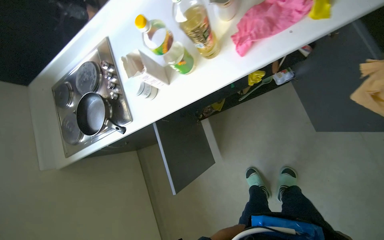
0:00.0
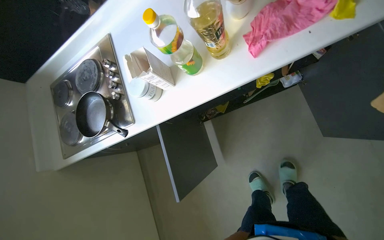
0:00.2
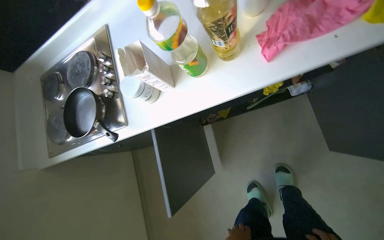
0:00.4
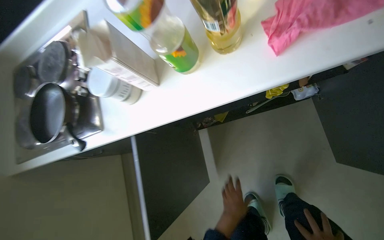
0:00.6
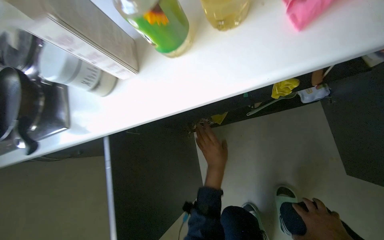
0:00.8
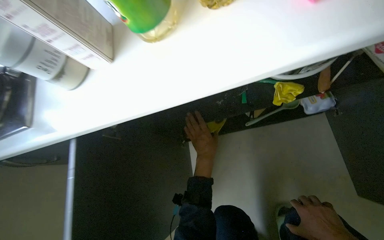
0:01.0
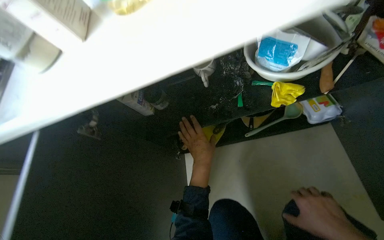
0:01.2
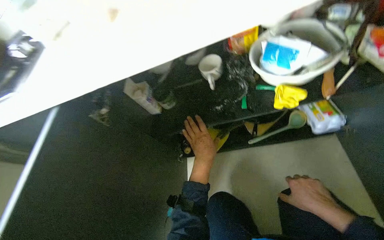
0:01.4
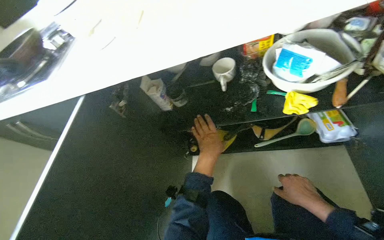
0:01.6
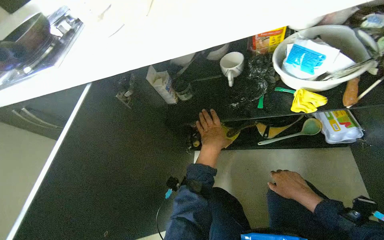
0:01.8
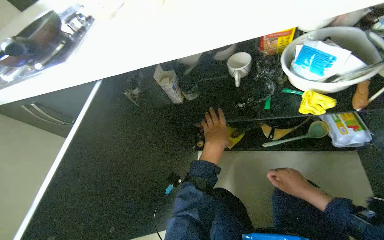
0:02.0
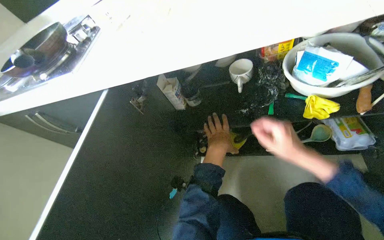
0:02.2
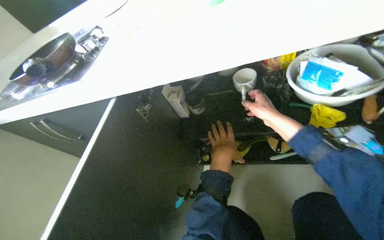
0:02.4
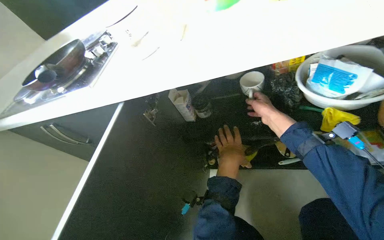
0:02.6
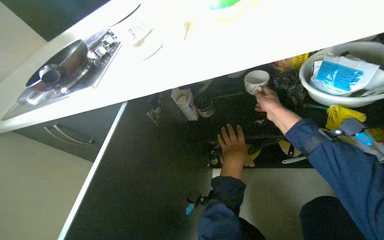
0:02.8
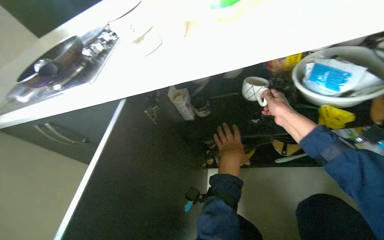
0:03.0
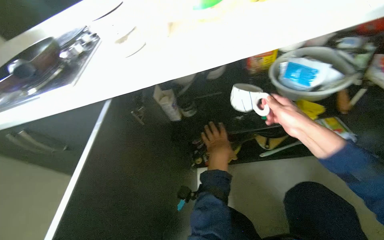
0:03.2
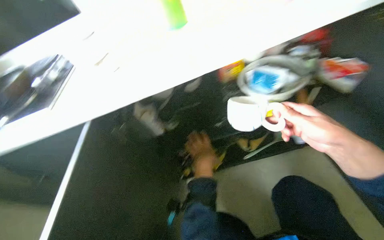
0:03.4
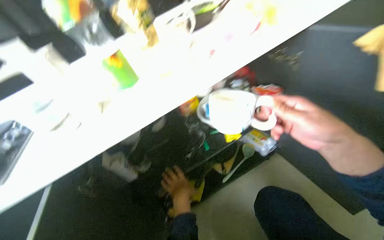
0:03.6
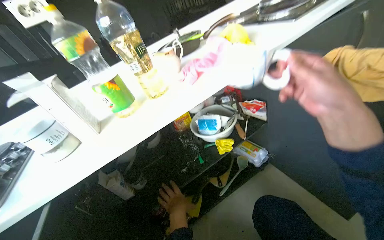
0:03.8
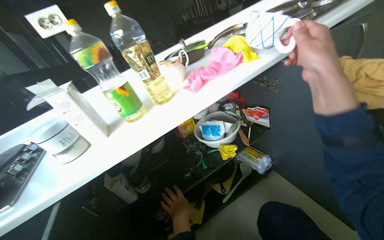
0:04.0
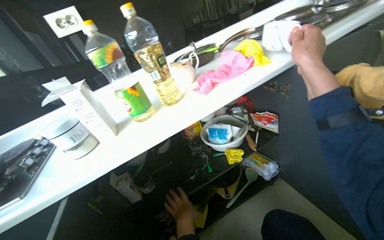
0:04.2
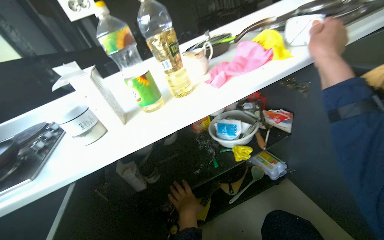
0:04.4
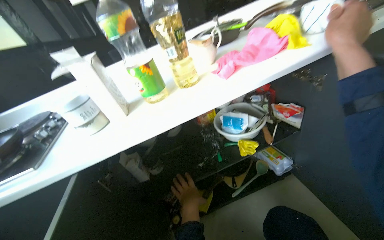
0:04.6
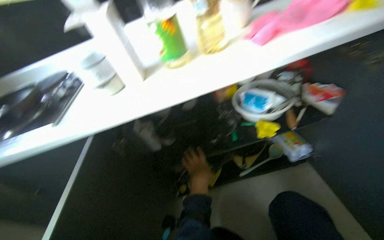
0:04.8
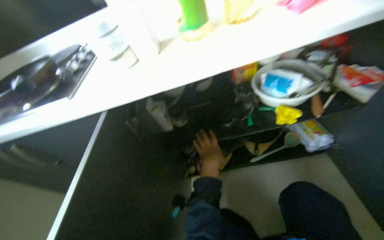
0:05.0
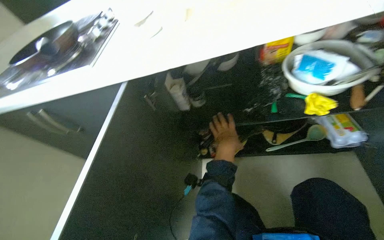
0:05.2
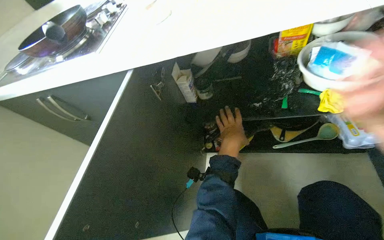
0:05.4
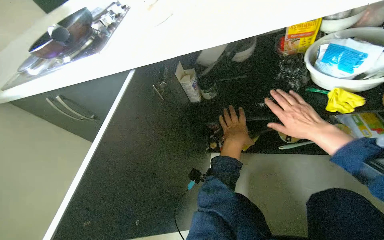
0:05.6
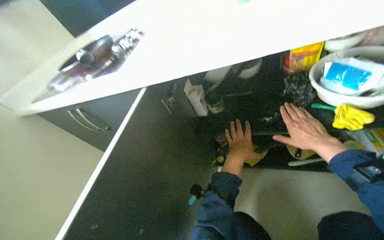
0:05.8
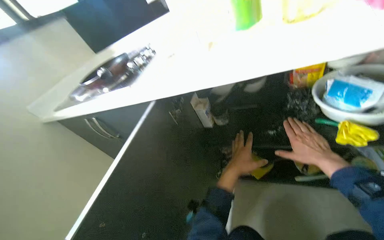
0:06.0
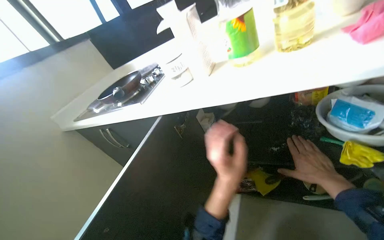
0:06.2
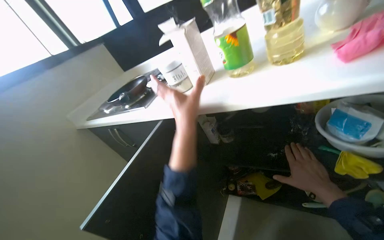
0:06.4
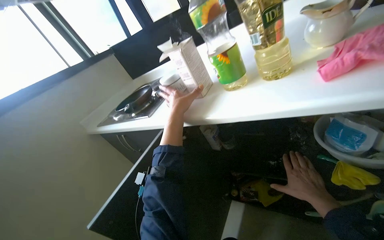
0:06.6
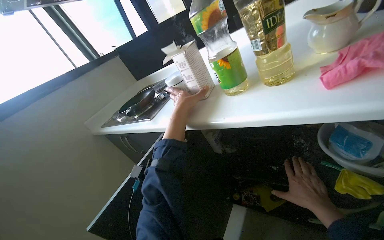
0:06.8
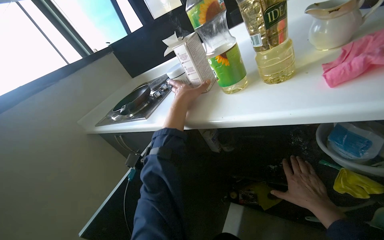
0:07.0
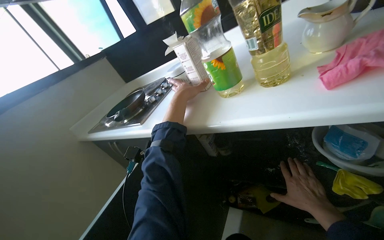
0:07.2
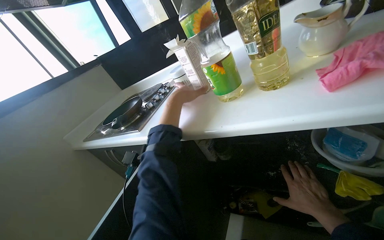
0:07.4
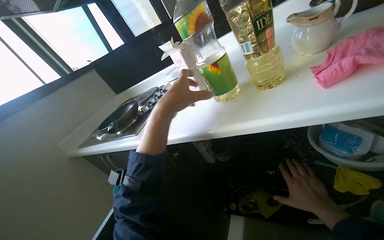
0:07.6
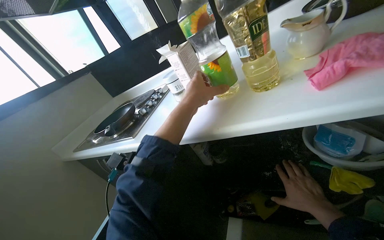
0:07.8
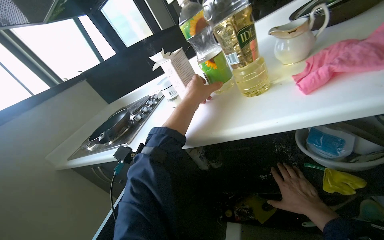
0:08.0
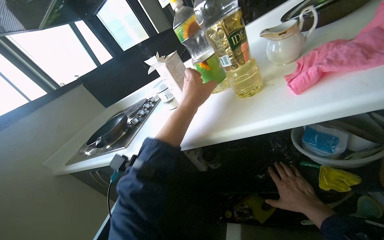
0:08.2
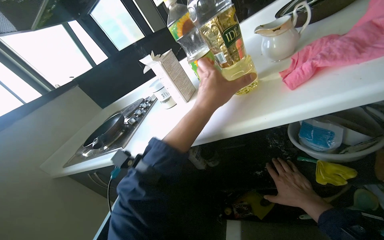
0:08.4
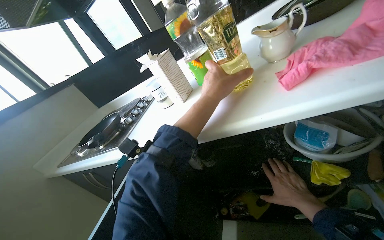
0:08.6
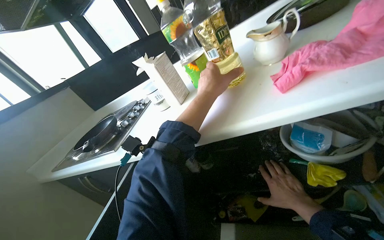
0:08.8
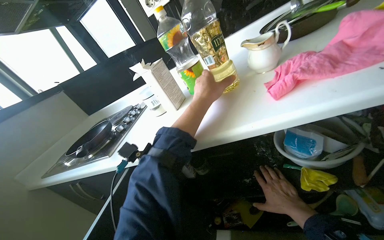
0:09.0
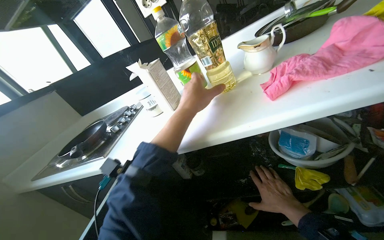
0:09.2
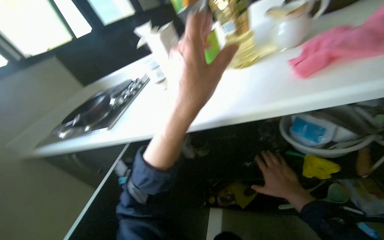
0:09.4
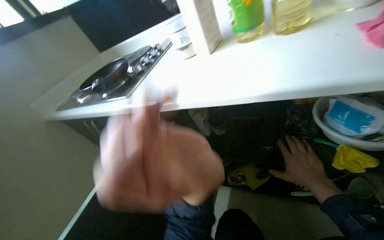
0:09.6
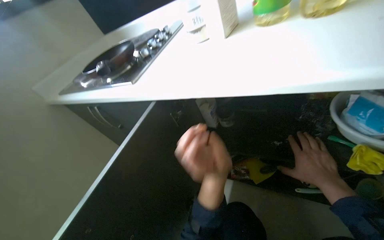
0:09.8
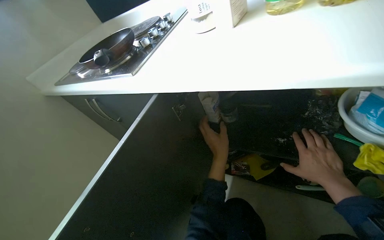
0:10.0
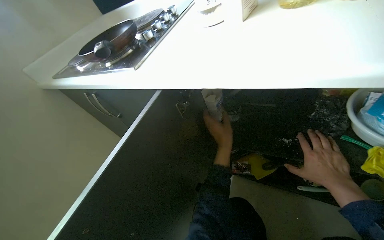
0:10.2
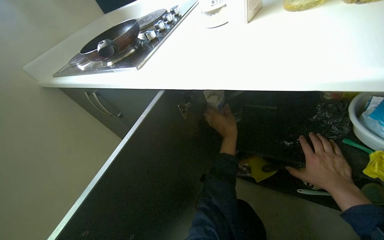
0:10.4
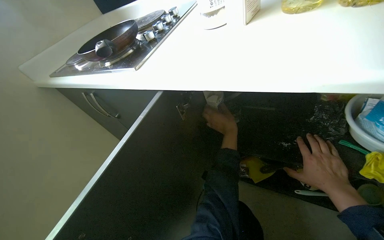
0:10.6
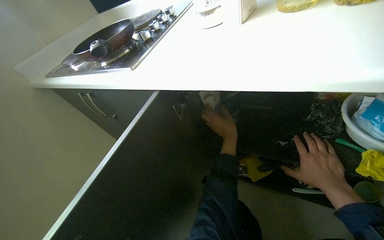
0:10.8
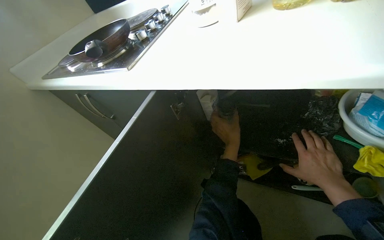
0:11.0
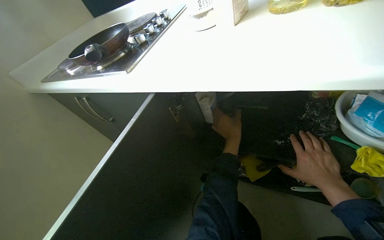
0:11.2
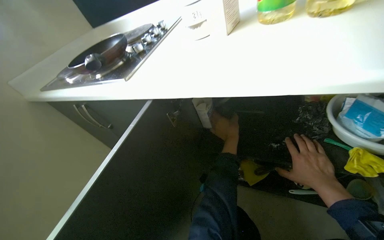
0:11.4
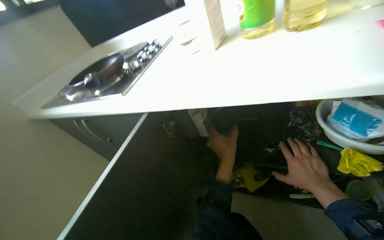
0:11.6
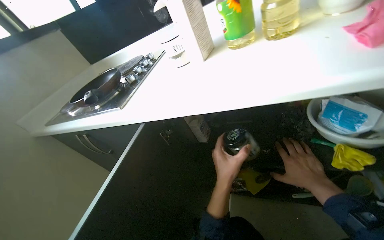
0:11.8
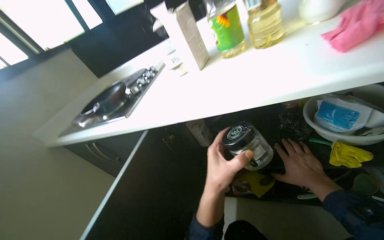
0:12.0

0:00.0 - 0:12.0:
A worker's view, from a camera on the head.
Job: cleaning kitchen.
The whole recording: Organizing and cleaning kitchen cabinet. The worker takes various items out of a kitchen cabinet and then cleans the inside of the cabinet with a cloth.
0:00.0 - 0:01.6: The camera travels some 40 cm. The camera pitches upward, by approximately 15 degrees.
0:01.6 - 0:03.0: The right hand travels up the picture by some 30 cm.
0:03.0 - 0:04.4: The head rotates some 25 degrees to the right. The view tilts roughly 25 degrees upward.
0:04.4 - 0:06.0: The head turns to the left by some 35 degrees. The view tips downward by about 20 degrees.
0:06.0 - 0:07.6: The left hand is displaced up the picture, to the left and nearer to the camera by some 40 cm.
0:07.6 - 0:09.0: The left hand moves to the right, about 15 cm.
0:09.0 - 0:10.4: The view tips downward by some 20 degrees. The left hand is displaced down the picture by about 25 cm, and reaches about 10 cm nearer to the camera, then returns.
0:10.4 - 0:12.0: The left hand is displaced nearer to the camera and down the picture by some 20 cm.

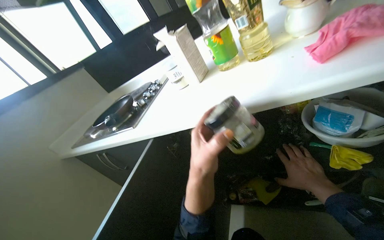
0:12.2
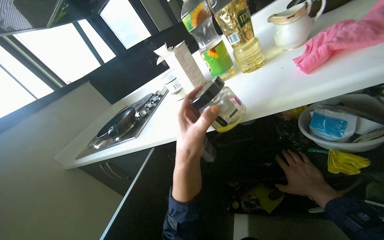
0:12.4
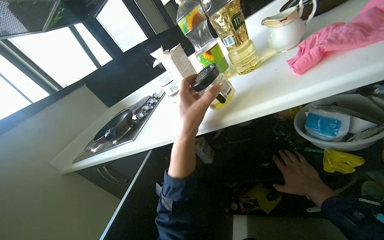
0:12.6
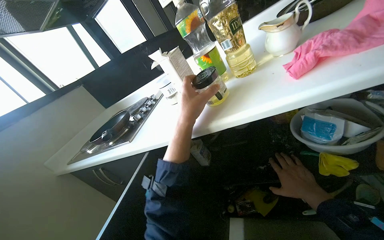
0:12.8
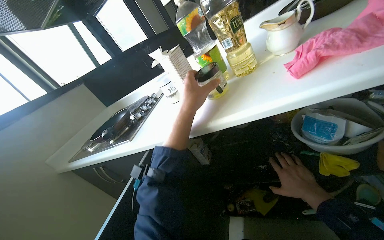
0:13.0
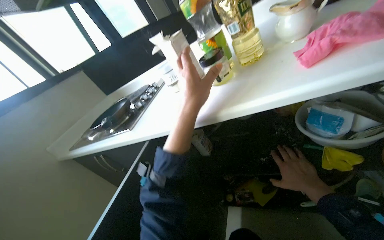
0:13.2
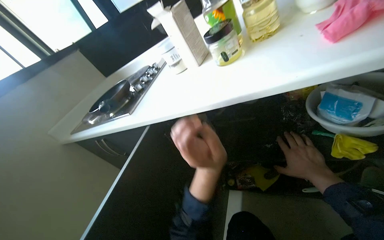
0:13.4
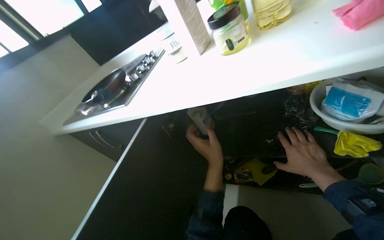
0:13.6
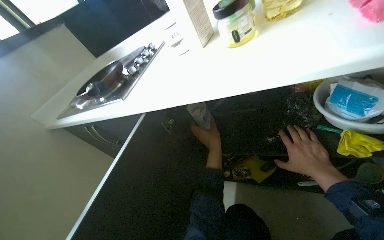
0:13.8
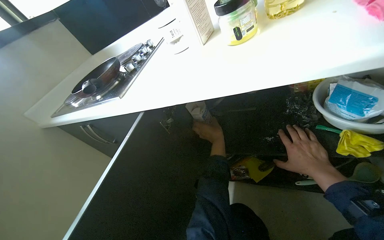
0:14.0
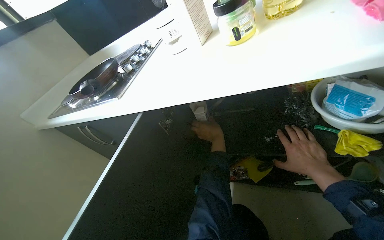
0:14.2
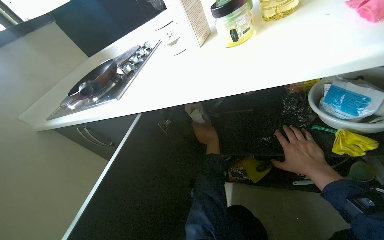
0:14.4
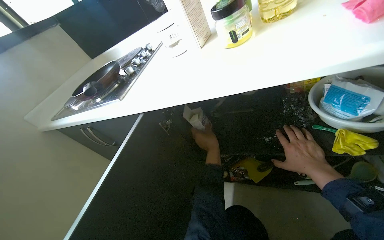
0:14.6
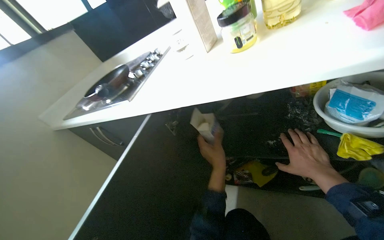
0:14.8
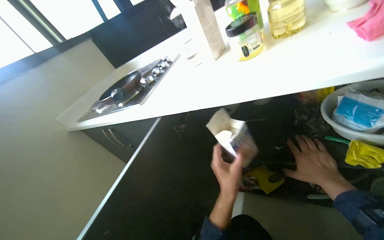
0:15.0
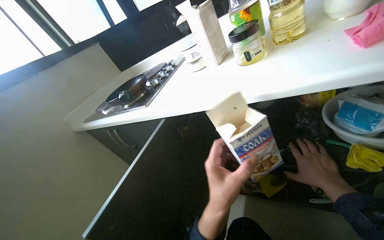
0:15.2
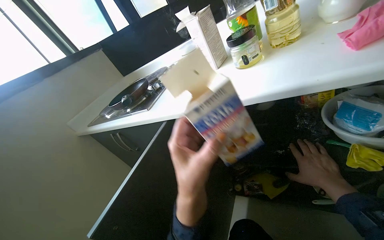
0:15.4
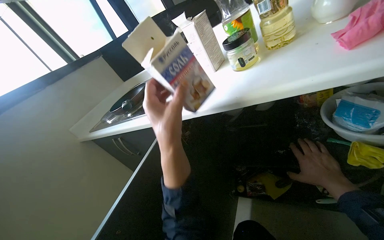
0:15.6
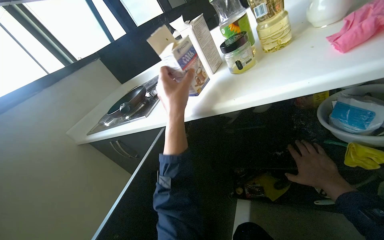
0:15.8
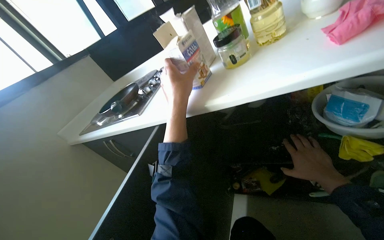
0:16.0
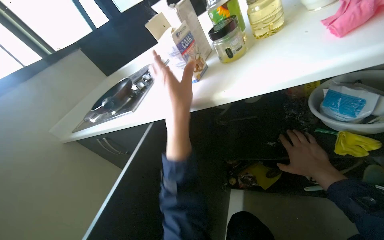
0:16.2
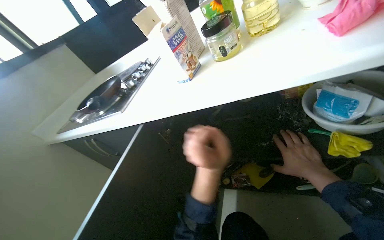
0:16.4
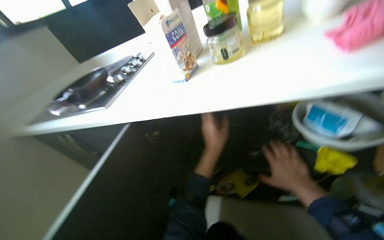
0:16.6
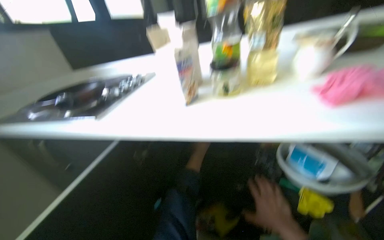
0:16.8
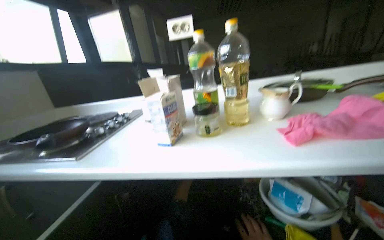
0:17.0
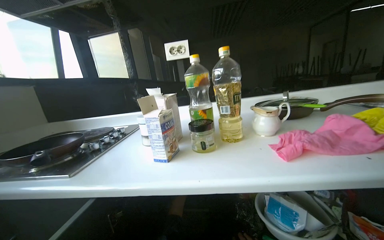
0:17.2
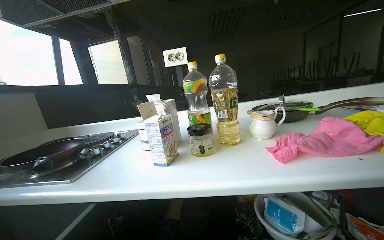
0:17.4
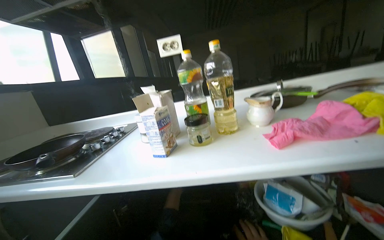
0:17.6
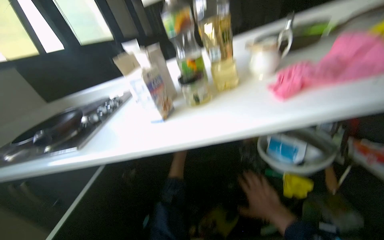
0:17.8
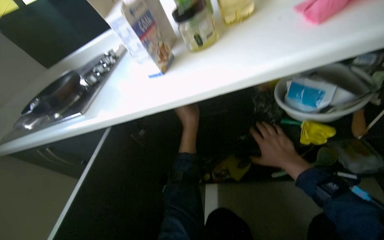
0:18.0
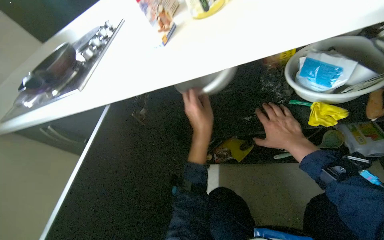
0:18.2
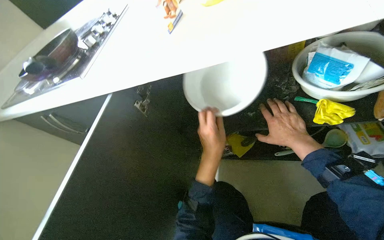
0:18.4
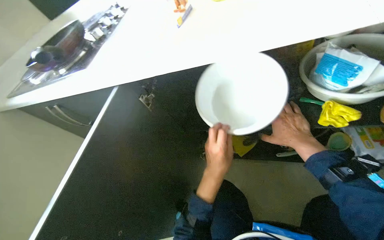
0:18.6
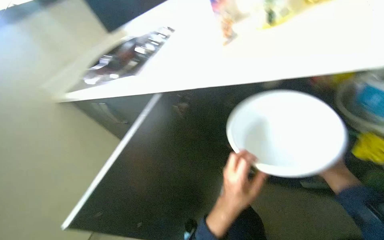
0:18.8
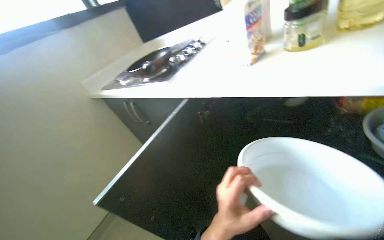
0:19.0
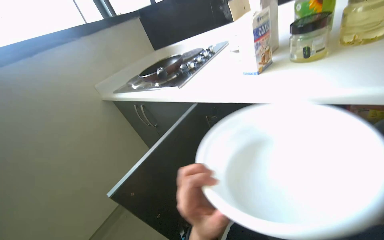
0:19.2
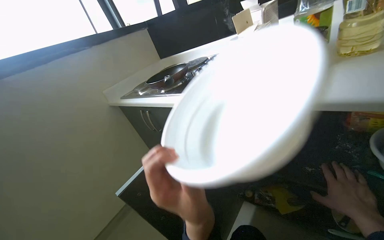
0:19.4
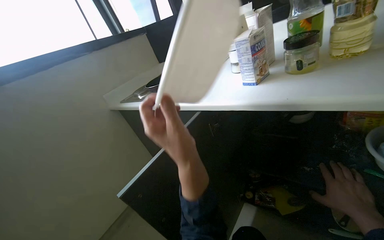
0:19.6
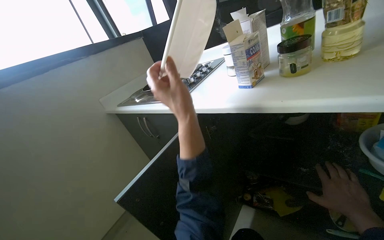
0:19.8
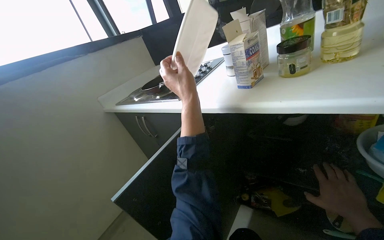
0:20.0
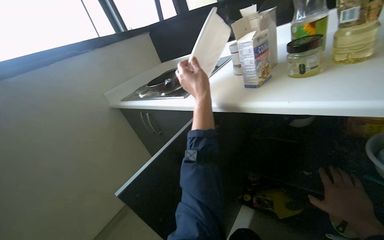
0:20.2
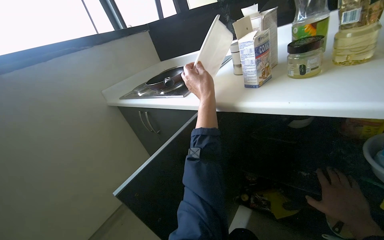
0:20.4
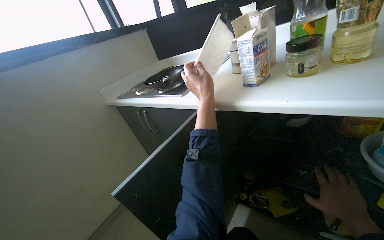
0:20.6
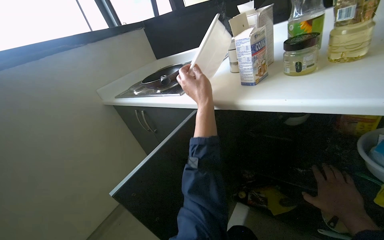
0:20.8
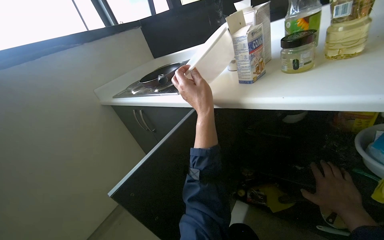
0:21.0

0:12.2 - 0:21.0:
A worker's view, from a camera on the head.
Job: cleaning kitchen.
The whole recording: Organizing and cleaning kitchen cabinet. The worker takes various items out of a kitchen cabinet and then cleans the inside of the cabinet with a cloth.
0:12.2 - 0:13.6: The left hand goes some 10 cm farther from the camera, and moves approximately 20 cm up the picture and comes back.
0:13.6 - 0:15.2: The left hand is displaced nearer to the camera by roughly 10 cm.
0:15.2 - 0:16.6: The left hand is displaced farther from the camera and up the picture by some 20 cm.
0:18.0 - 0:19.6: The head rotates about 30 degrees to the left. The left hand heads nearer to the camera, covering some 35 cm.
0:19.6 - 0:21.0: The left hand shifts some 15 cm farther from the camera and up the picture.
